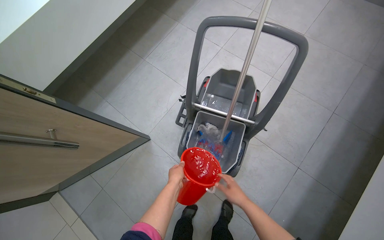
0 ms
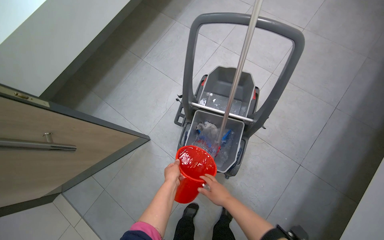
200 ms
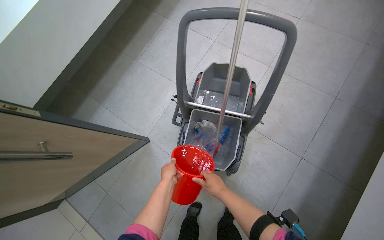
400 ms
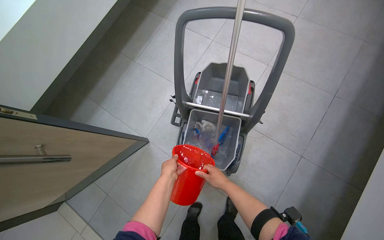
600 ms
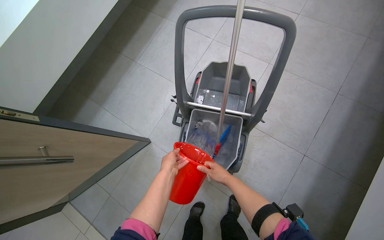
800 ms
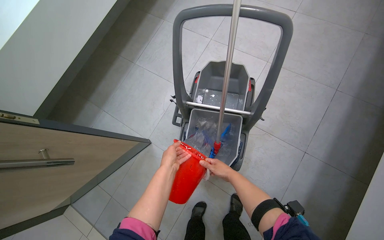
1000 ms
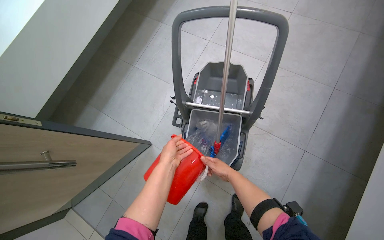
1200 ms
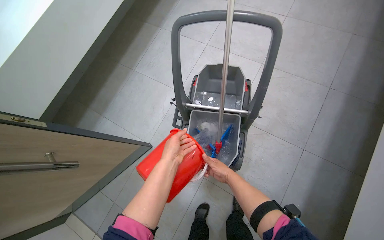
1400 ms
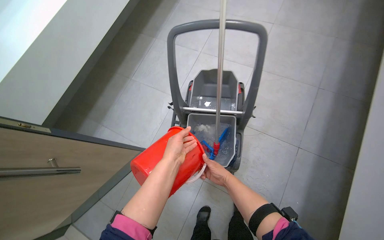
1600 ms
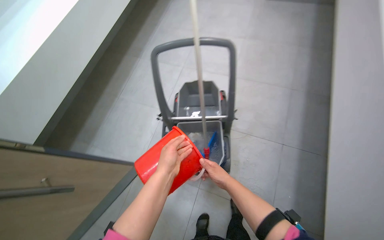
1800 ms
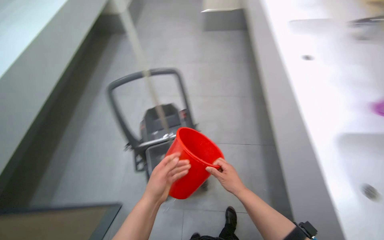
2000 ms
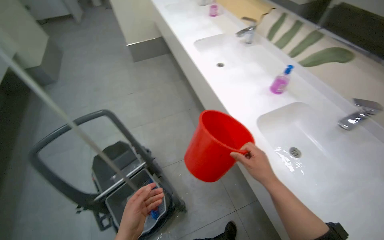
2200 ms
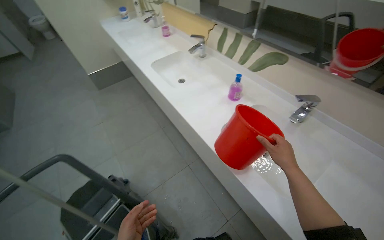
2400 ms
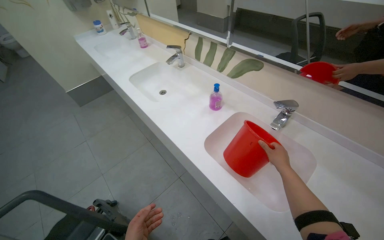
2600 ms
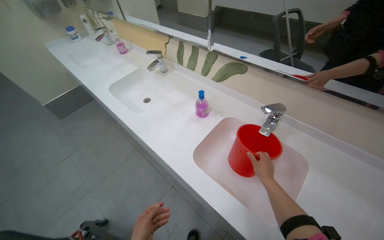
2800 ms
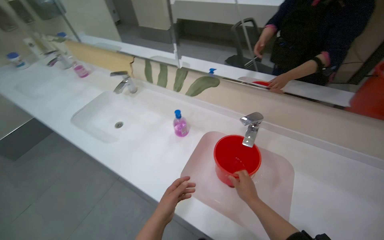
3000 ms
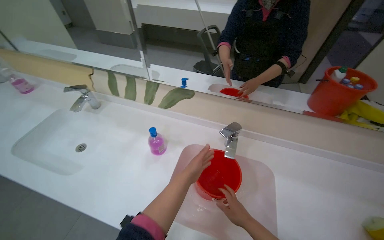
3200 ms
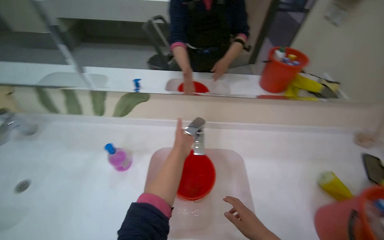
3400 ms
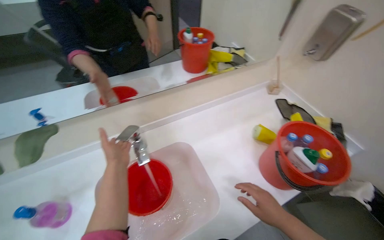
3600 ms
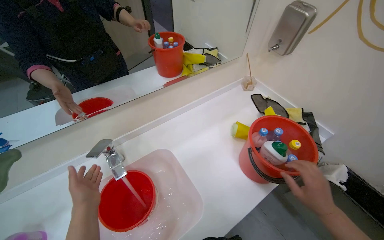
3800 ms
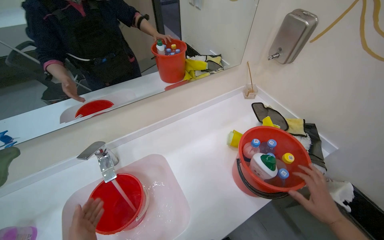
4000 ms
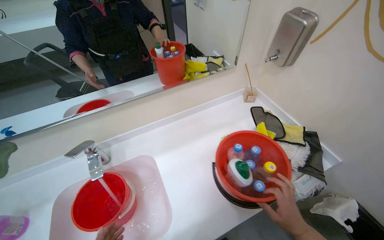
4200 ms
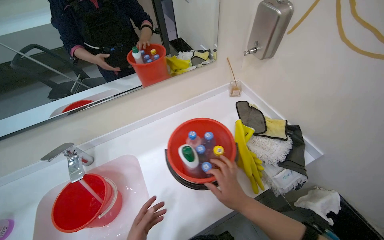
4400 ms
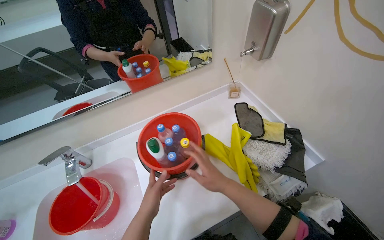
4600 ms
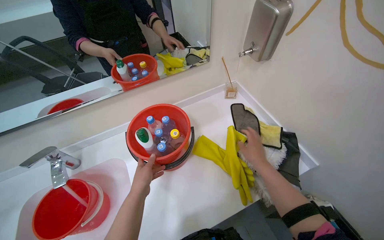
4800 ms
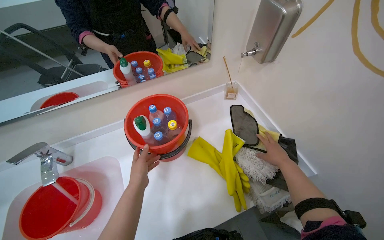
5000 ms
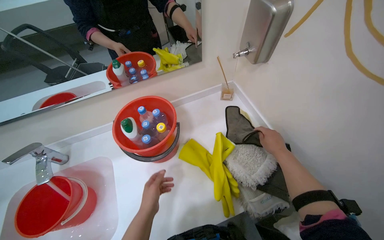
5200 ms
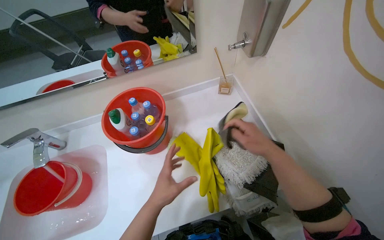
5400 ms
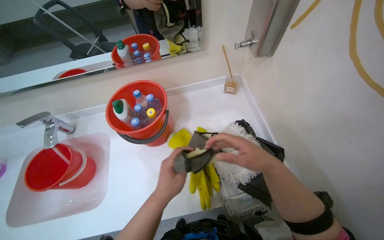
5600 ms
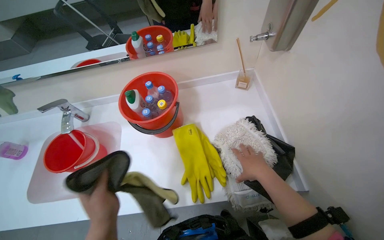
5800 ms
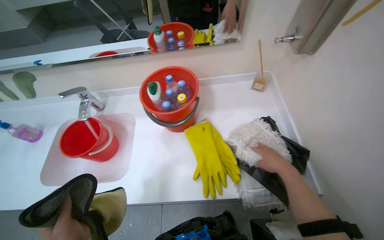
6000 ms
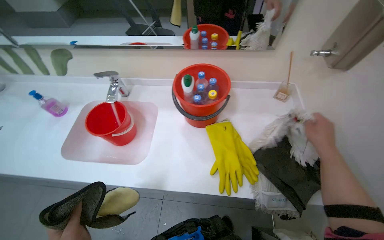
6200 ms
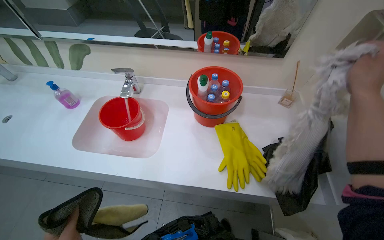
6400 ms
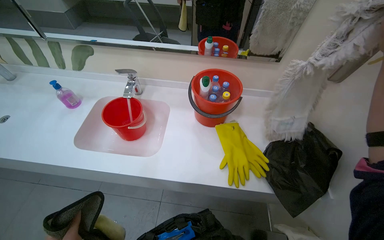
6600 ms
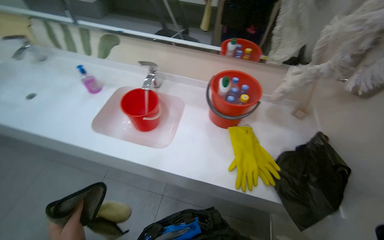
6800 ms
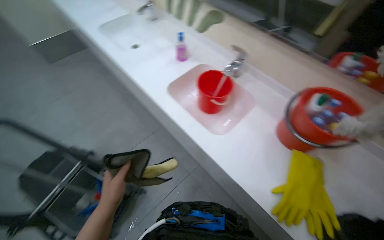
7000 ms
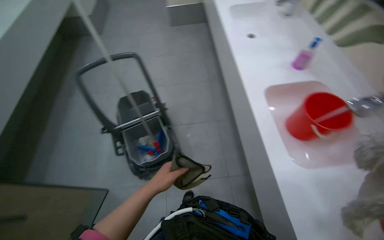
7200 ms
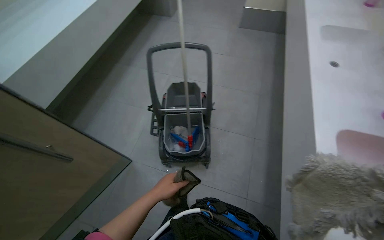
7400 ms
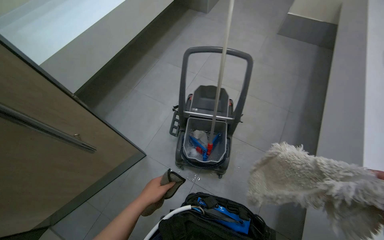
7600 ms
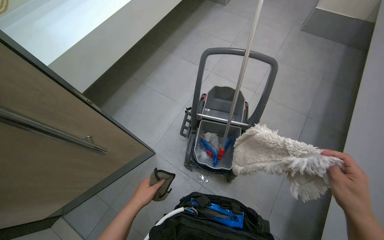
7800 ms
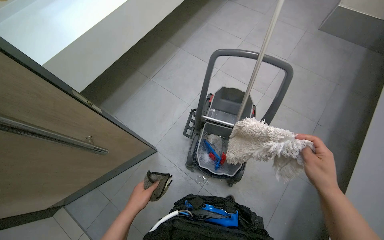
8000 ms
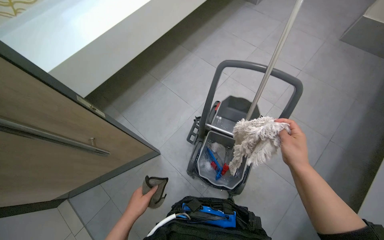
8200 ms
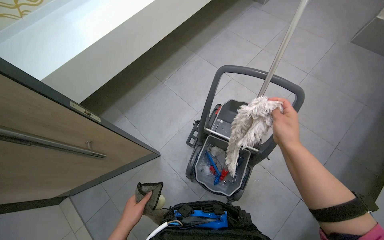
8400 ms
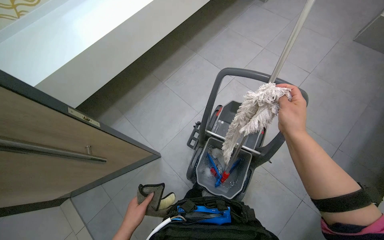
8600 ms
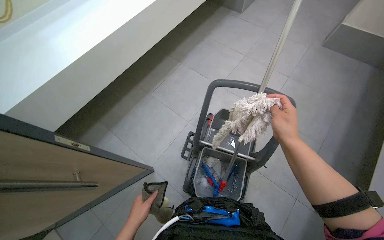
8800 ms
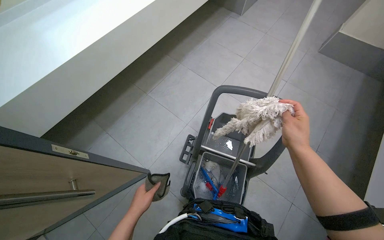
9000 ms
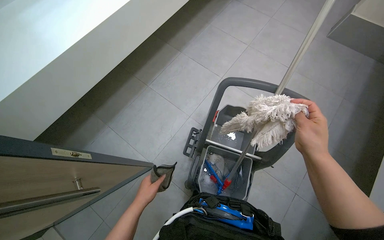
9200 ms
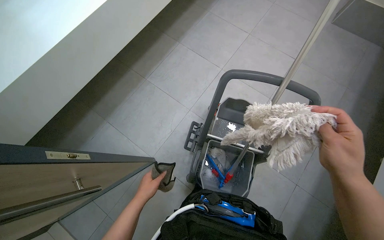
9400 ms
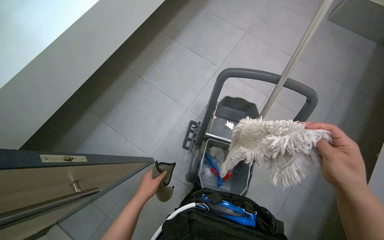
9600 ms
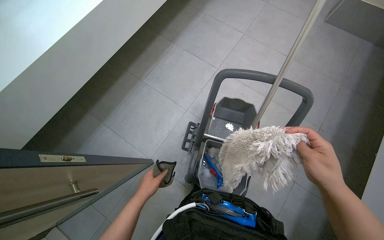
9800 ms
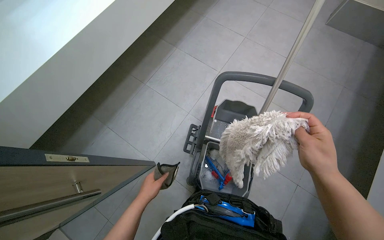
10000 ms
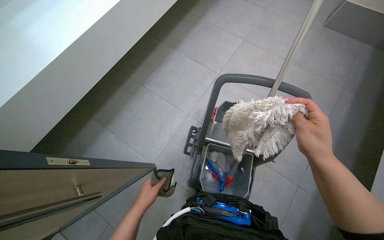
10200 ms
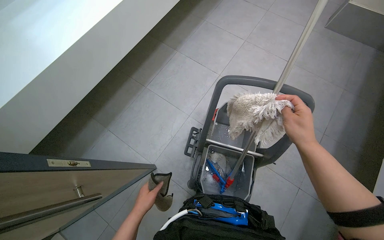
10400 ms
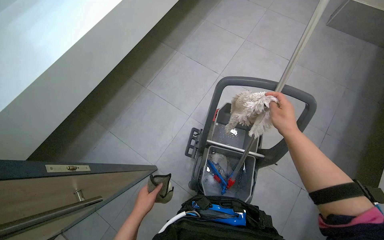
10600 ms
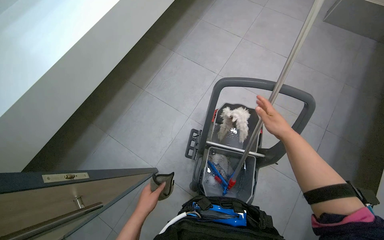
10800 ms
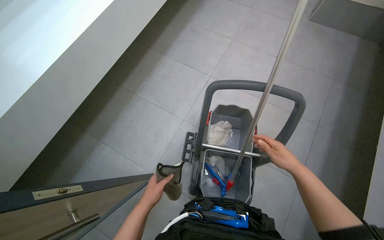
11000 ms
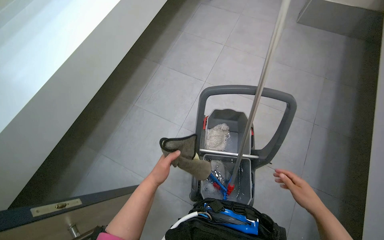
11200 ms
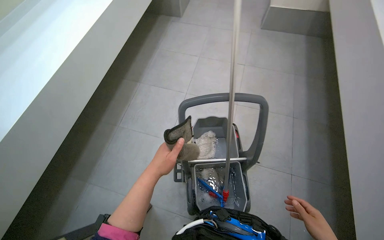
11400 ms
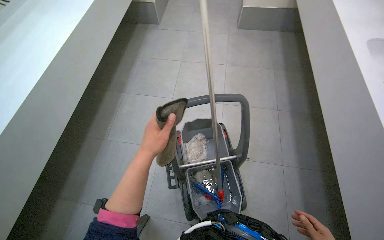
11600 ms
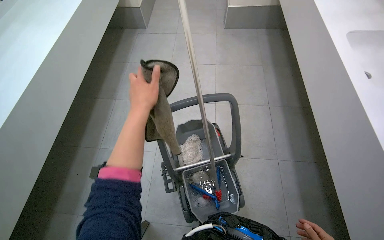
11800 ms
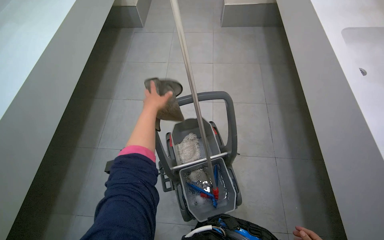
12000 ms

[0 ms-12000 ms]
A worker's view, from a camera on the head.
Job: preparing cleaning supplies.
The whole recording: Preparing cleaning solution and tools. The worker fills a bucket with water, adds various cleaning solutions and tablets to a mop bucket, and places cleaning cloths and a mop head into it.
0 ms to 1600 ms: The left hand travels up the picture by approximately 10 cm.
1600 ms to 3000 ms: The camera is carried roughly 60 cm. The head turns to the right by about 85 degrees. The camera pitches upward, by some 30 degrees.
3000 ms to 4400 ms: The camera is carried about 40 cm. The wearer looks approximately 55 degrees further to the right.
4400 ms to 6000 ms: The wearer looks approximately 25 degrees further to the left. The right hand moves to the right and up the picture, roughly 30 cm.
6000 ms to 7600 ms: The camera travels roughly 60 cm. The wearer's head swings approximately 125 degrees to the left.
10400 ms to 12000 ms: The head rotates about 30 degrees to the right. The left hand moves up the picture, approximately 50 cm.

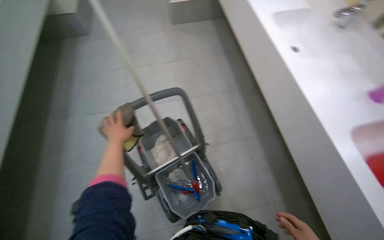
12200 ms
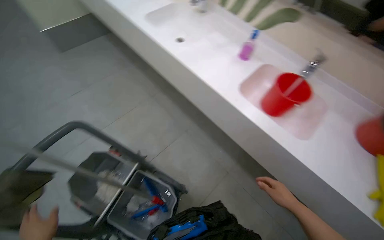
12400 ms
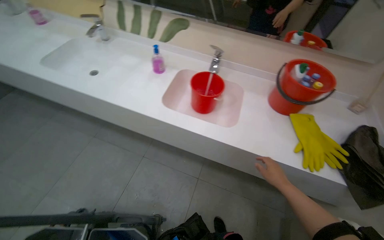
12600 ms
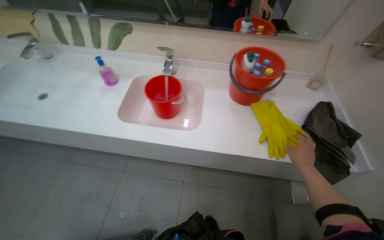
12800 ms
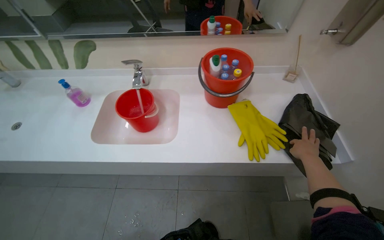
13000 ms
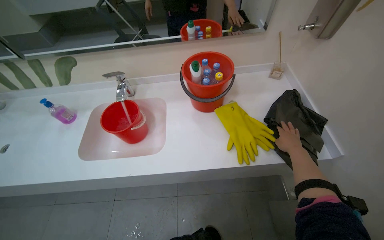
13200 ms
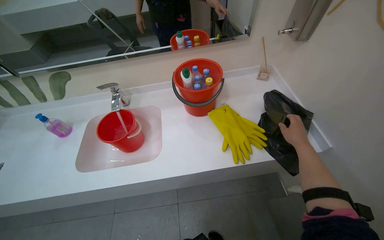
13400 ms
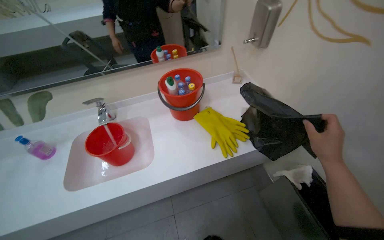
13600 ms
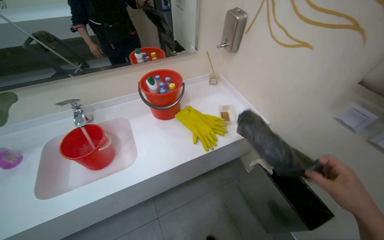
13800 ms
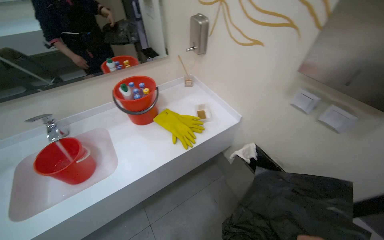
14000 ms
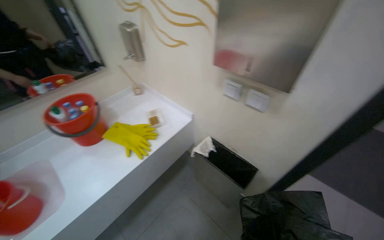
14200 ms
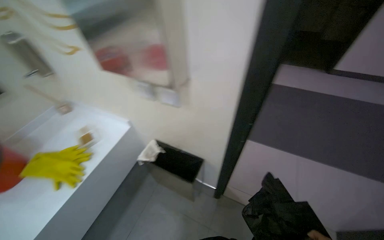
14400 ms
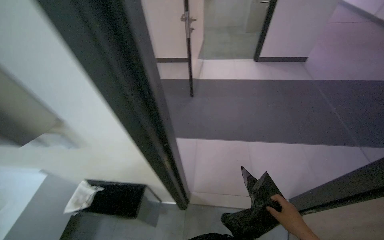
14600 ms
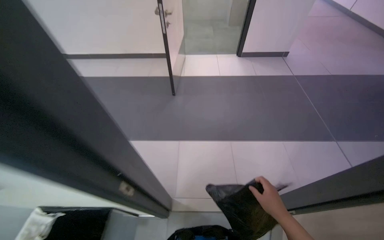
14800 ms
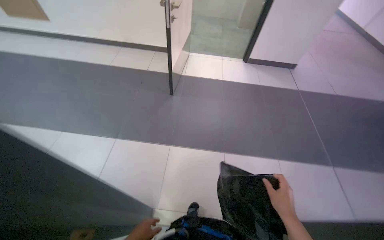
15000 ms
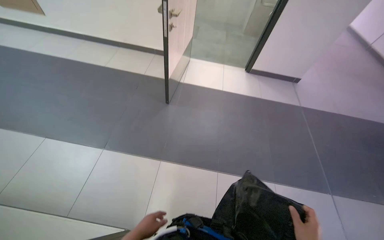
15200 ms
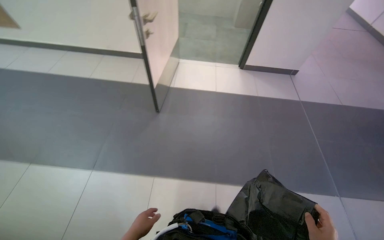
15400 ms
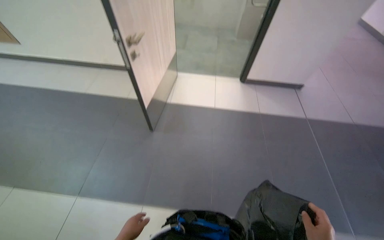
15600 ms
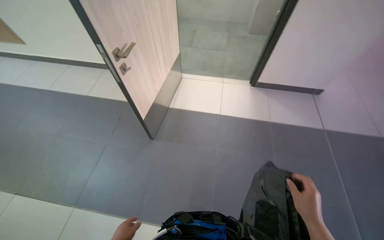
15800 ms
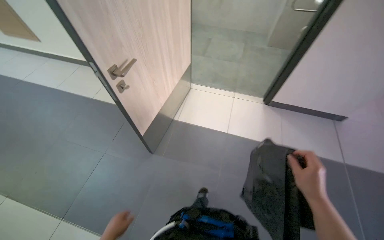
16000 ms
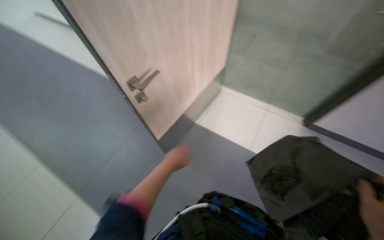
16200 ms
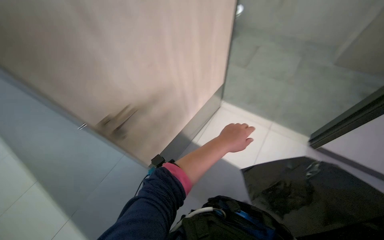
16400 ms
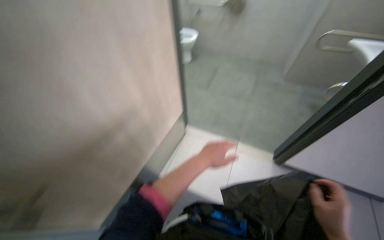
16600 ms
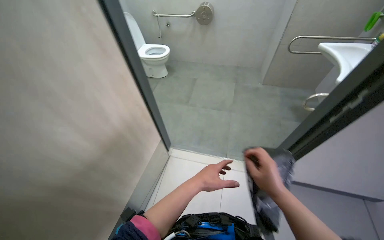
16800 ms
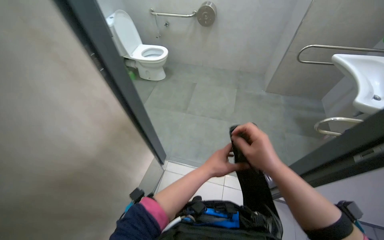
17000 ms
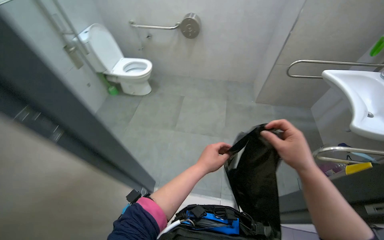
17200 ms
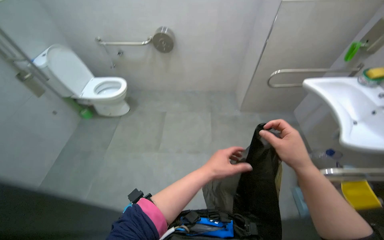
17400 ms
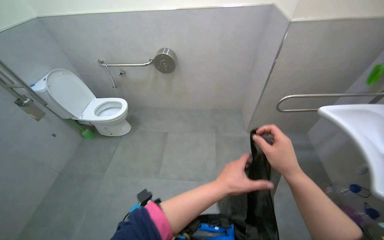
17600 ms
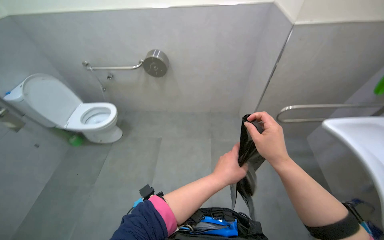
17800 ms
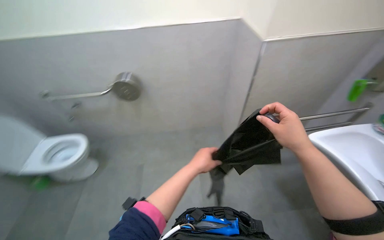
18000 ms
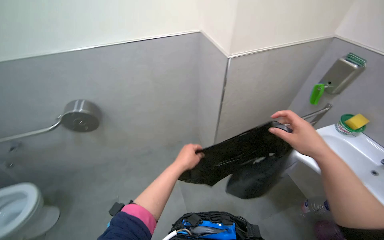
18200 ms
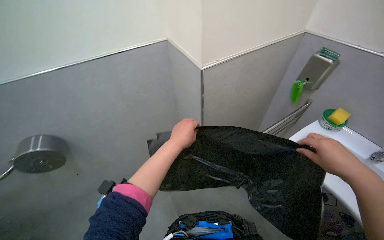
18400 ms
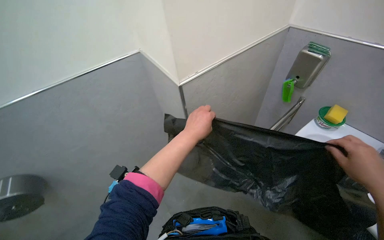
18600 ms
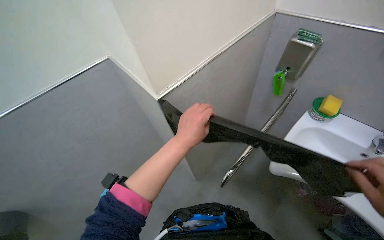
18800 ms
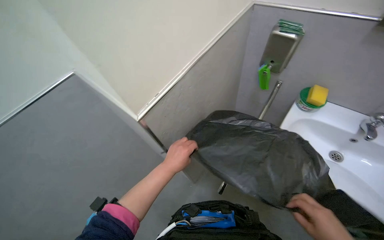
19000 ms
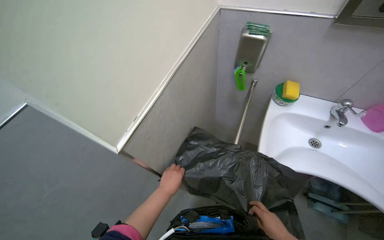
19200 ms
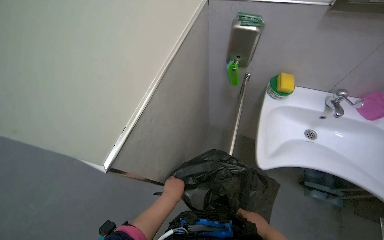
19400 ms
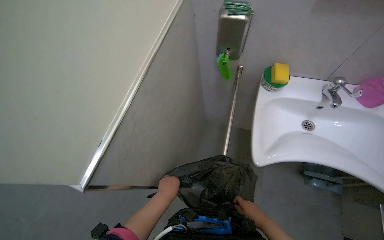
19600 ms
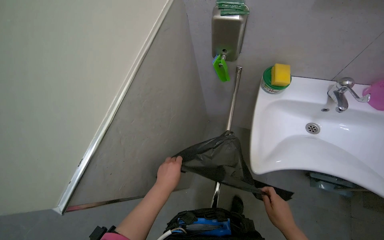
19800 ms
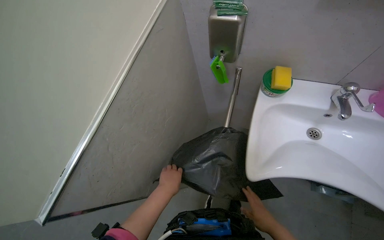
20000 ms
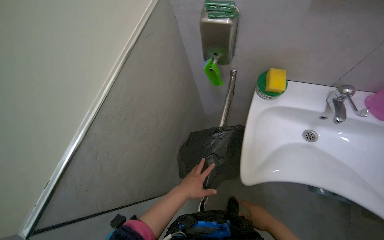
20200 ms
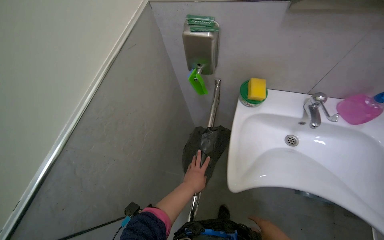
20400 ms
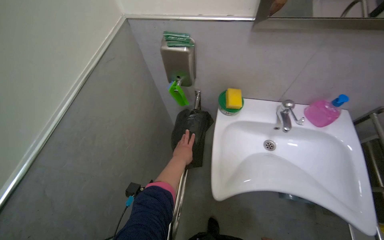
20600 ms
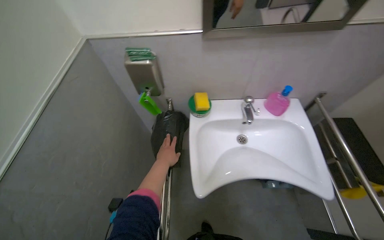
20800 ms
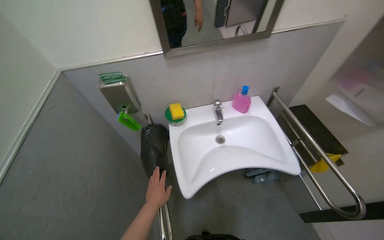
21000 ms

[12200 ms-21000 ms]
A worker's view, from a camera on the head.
Job: preparing cleaning supplies.
The whole recording: Preparing cleaning solution and tools. The worker fills a bucket with water, adds various cleaning solutions and tablets to a mop bucket, and places cleaning cloths and a mop head into it.
12200 ms to 13600 ms: The wearer moves some 60 cm. The head turns to the right by about 100 degrees. The view tips upward by roughly 10 degrees.
13600 ms to 15200 ms: The camera travels about 1 m. The wearer's head swings roughly 65 degrees to the right.
18000 ms to 19600 ms: The head travels roughly 60 cm. The wearer looks some 55 degrees further to the right.
19600 ms to 21000 ms: The head turns to the right by roughly 30 degrees. The view tips upward by approximately 15 degrees.
